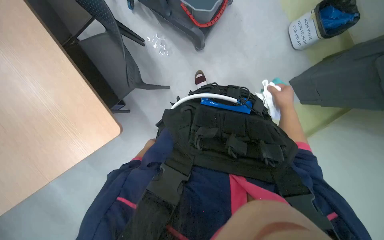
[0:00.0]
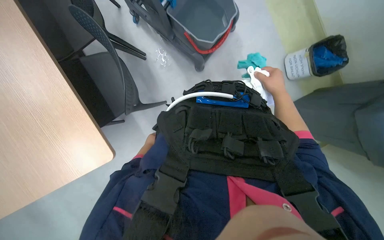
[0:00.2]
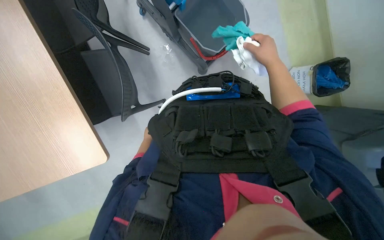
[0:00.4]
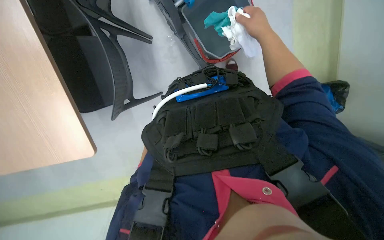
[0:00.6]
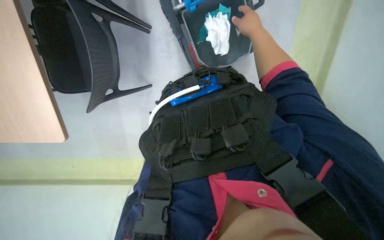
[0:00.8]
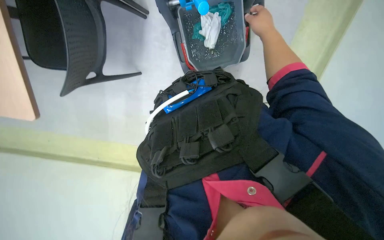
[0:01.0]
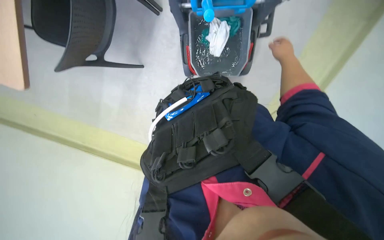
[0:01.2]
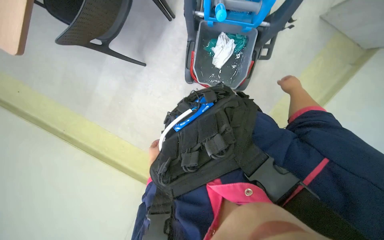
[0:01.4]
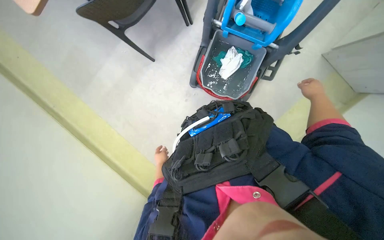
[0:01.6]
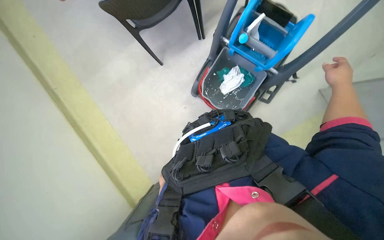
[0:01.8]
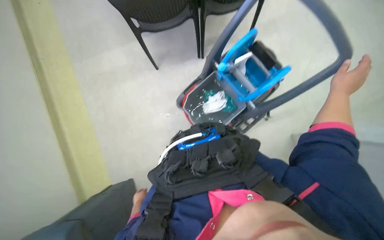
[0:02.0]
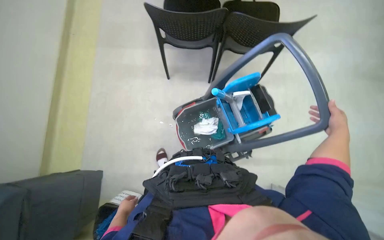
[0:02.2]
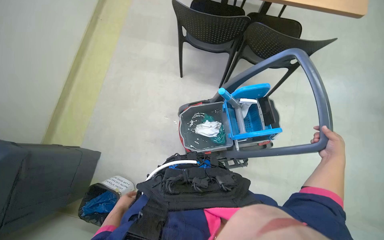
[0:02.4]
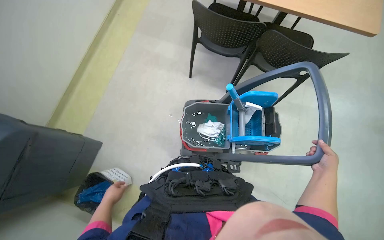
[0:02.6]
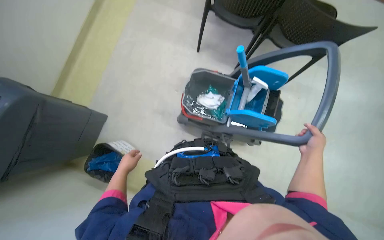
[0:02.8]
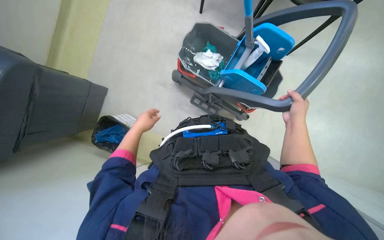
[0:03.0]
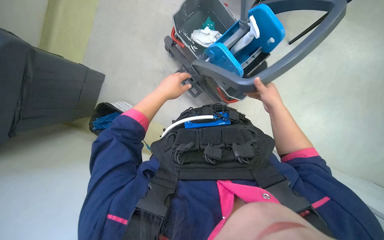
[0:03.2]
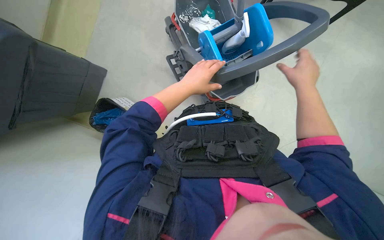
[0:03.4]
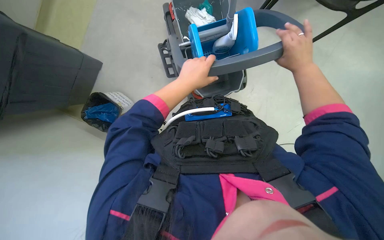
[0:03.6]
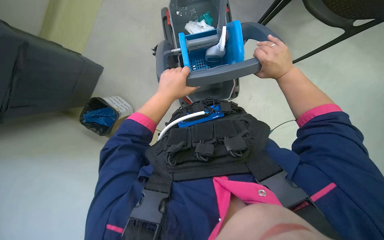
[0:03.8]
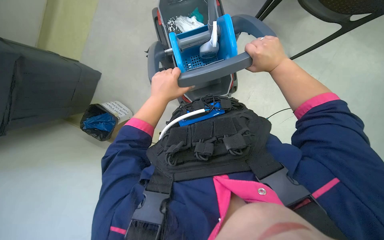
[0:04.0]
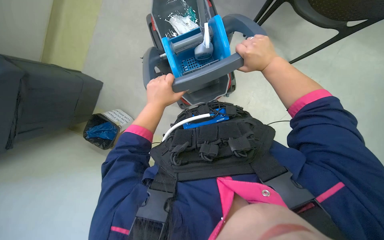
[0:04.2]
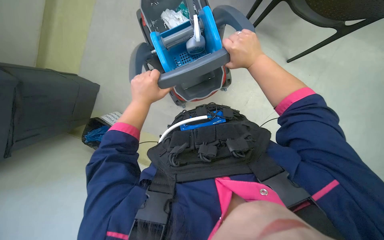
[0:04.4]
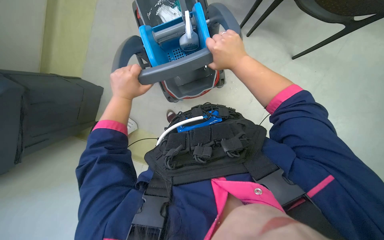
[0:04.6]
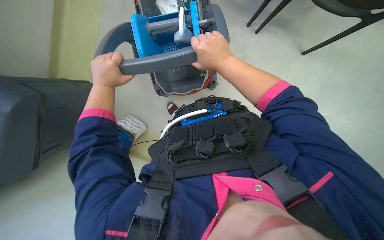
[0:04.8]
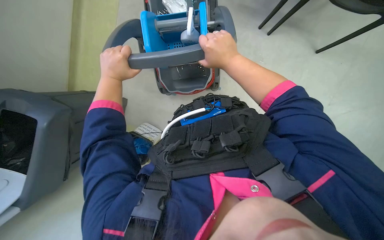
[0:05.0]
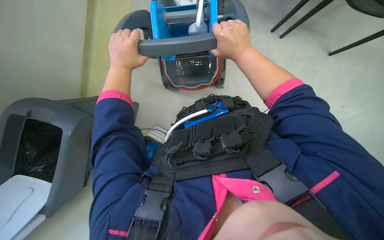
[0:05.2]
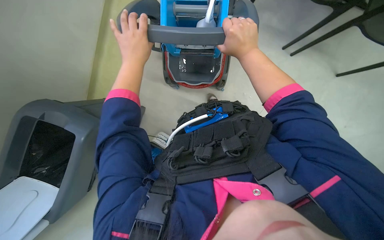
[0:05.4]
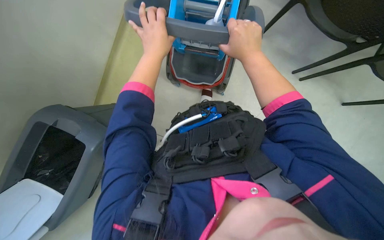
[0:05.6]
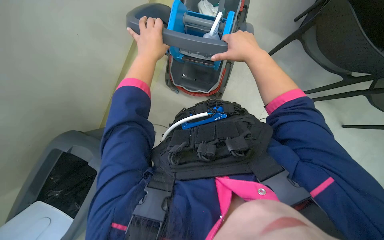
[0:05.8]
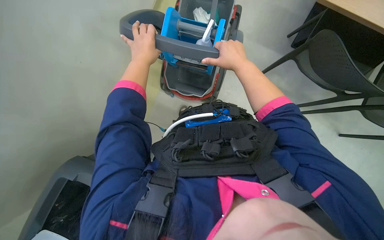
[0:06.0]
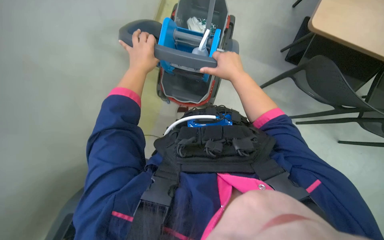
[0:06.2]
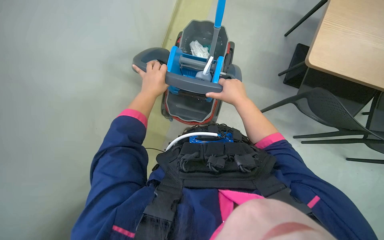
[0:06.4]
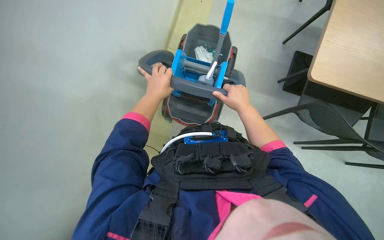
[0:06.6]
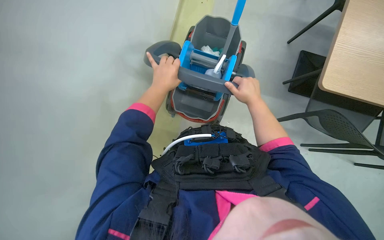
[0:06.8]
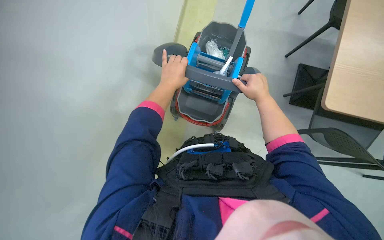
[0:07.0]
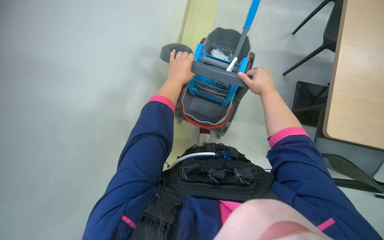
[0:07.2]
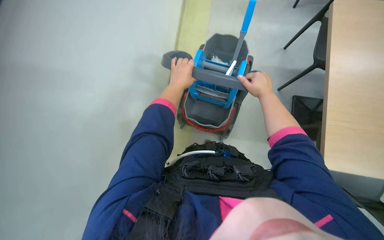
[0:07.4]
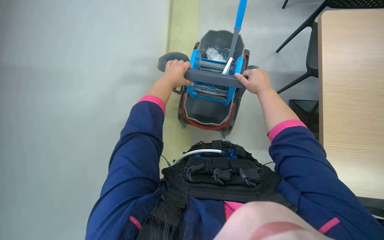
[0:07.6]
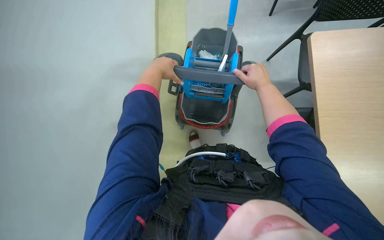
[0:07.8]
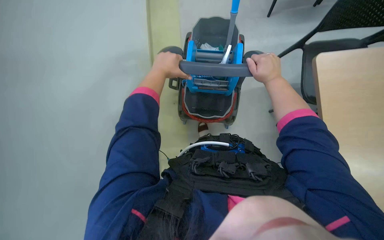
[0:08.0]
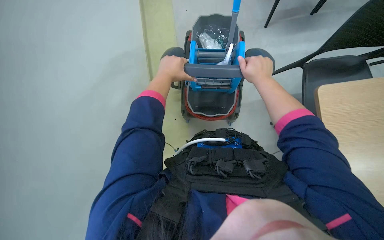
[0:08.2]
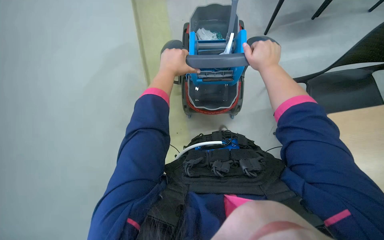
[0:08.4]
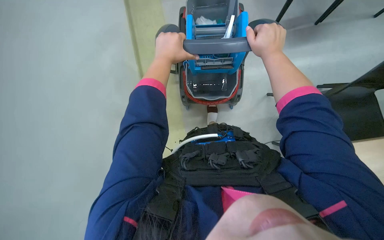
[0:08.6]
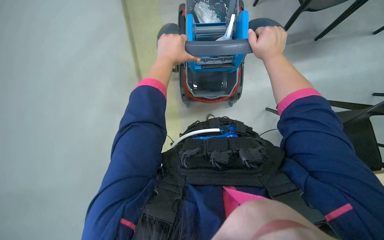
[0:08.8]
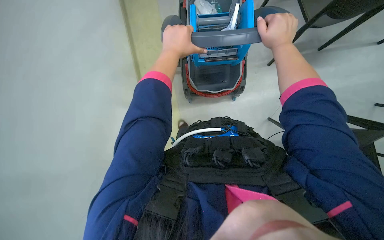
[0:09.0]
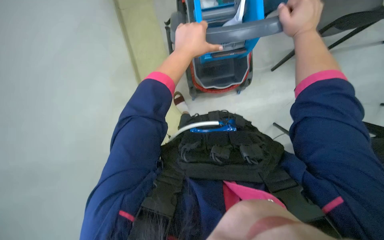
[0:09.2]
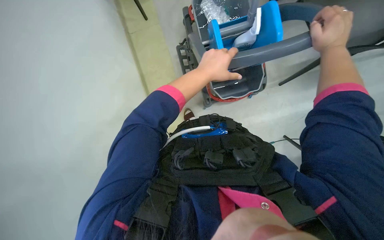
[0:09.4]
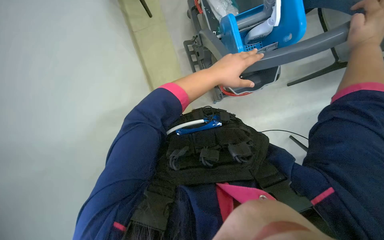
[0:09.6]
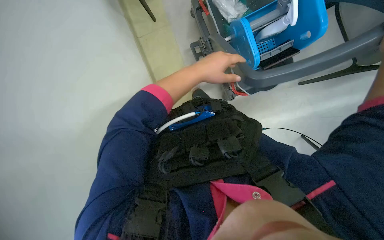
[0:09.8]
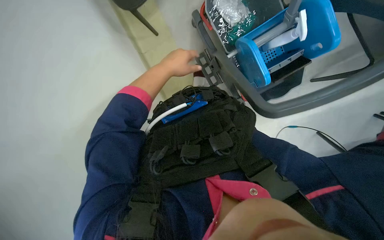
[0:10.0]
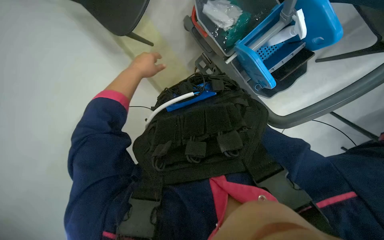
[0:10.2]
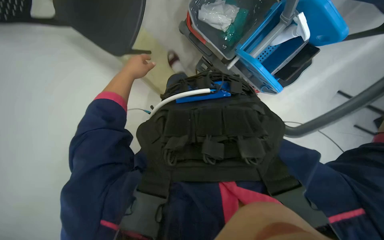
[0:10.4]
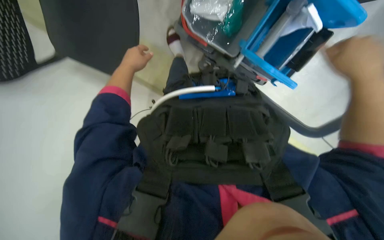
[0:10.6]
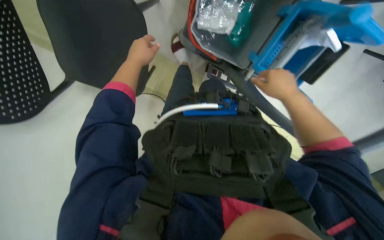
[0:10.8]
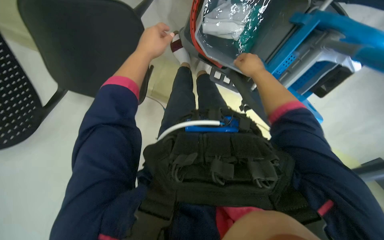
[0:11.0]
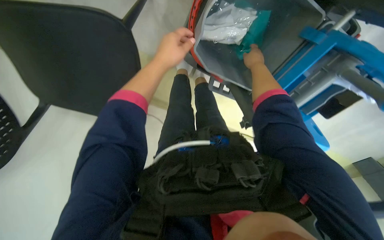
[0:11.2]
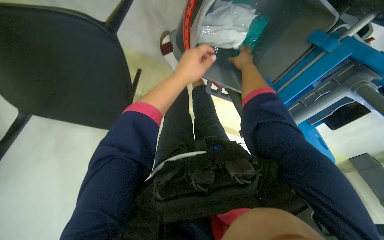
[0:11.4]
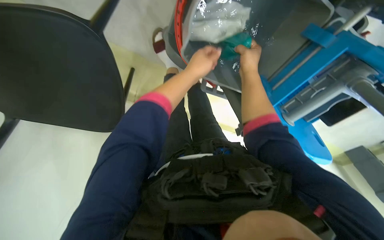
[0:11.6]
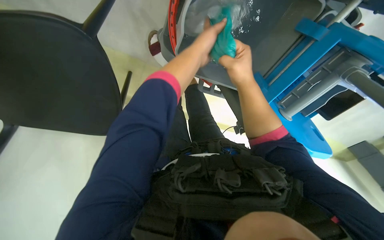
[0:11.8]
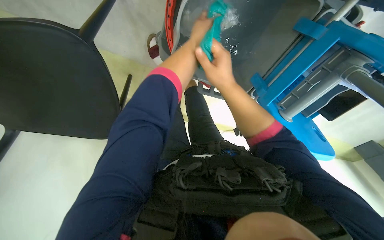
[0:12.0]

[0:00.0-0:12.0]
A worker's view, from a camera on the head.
Job: preparing cleaning supplies.
The whole recording: Preparing mop and cloths in bucket. The worker prepares the mop and rinses cloths in the cleaning bucket.
0.0 to 1.6 s: The view pans to the right by about 25 degrees. The view tips upward by about 25 degrees. The scene turns approximately 65 degrees clockwise in the picture.
1.6 to 3.0 s: The view pans to the right by about 20 degrees. The scene turns about 55 degrees clockwise in the picture.
3.0 to 4.4 s: The left hand goes to the right and returns, roughly 20 cm each way, while the right hand goes roughly 15 cm to the left and up the picture.
4.4 to 6.0 s: The left hand reaches approximately 10 cm to the left, then returns.
6.0 to 7.6 s: The wearer looks some 15 degrees further upward.
7.6 to 9.0 s: The hands stay close to where they were, moving slightly.
9.0 to 10.4 s: The left hand goes about 10 cm farther from the camera.
10.4 to 12.0 s: The left hand goes about 30 cm to the right and up the picture.

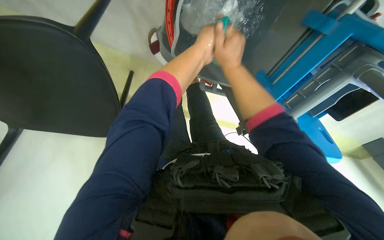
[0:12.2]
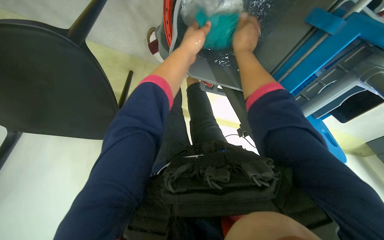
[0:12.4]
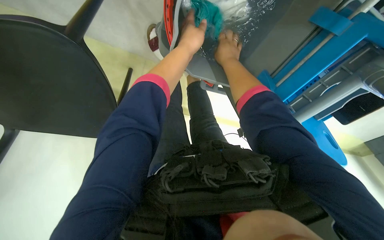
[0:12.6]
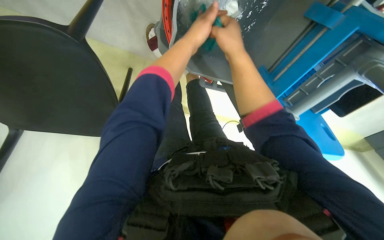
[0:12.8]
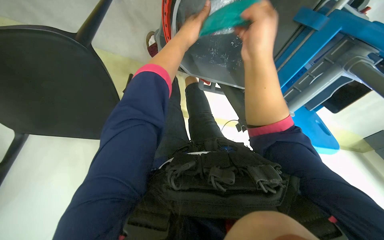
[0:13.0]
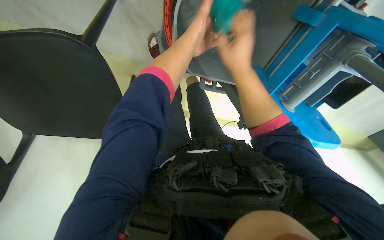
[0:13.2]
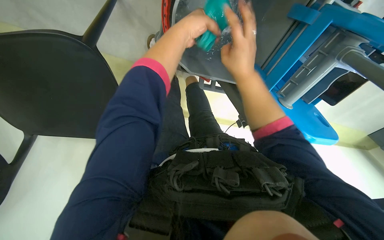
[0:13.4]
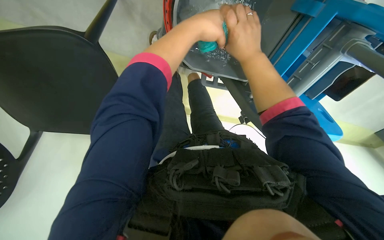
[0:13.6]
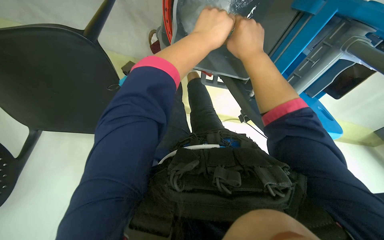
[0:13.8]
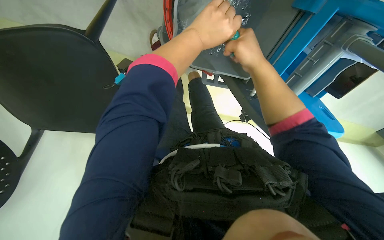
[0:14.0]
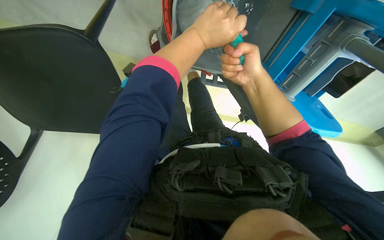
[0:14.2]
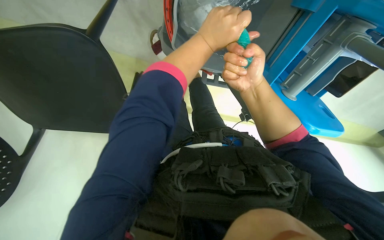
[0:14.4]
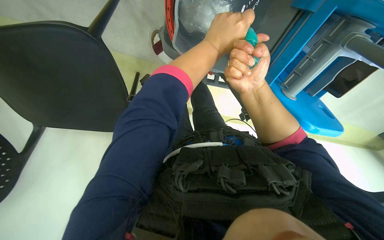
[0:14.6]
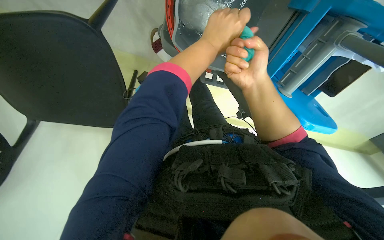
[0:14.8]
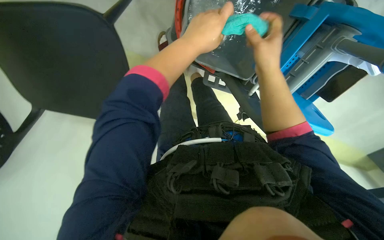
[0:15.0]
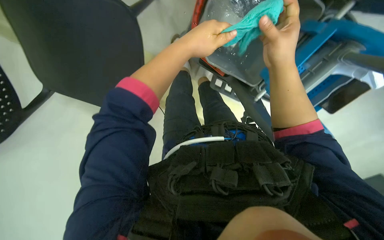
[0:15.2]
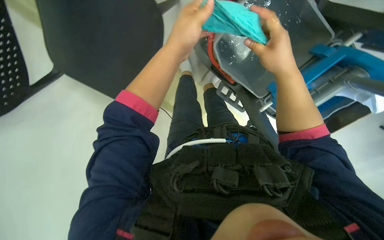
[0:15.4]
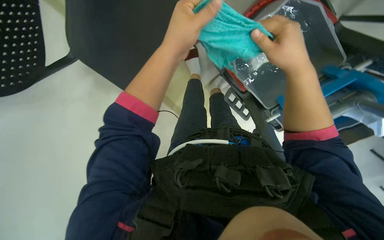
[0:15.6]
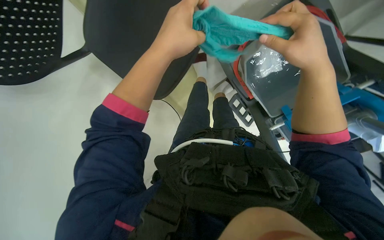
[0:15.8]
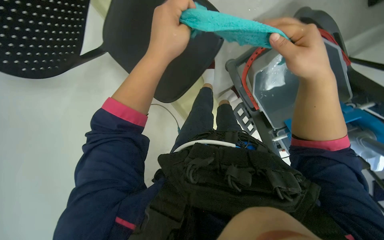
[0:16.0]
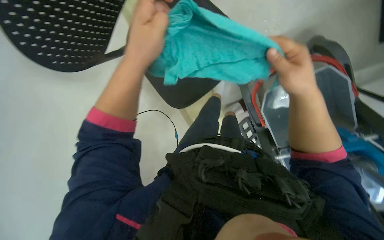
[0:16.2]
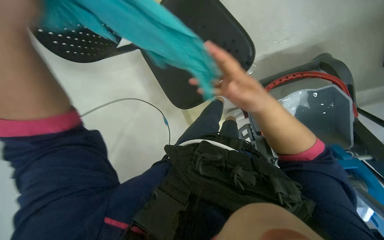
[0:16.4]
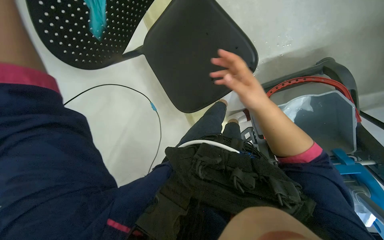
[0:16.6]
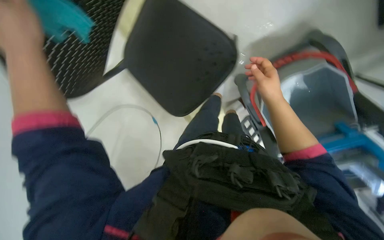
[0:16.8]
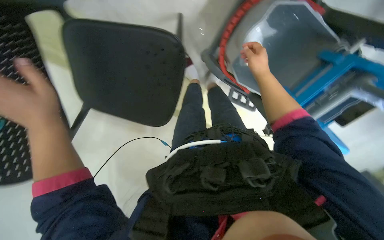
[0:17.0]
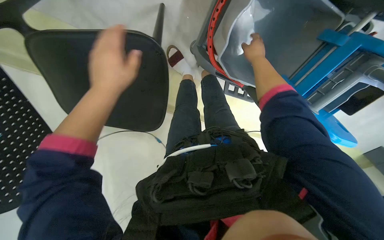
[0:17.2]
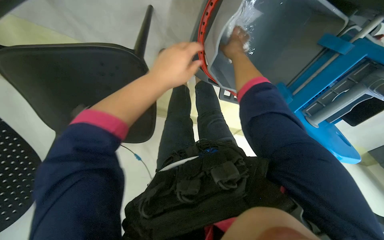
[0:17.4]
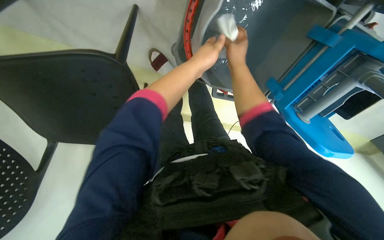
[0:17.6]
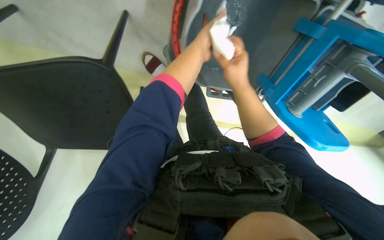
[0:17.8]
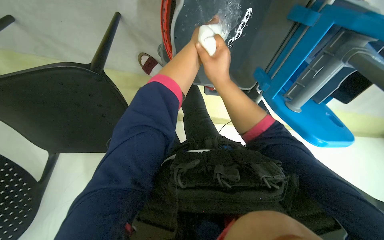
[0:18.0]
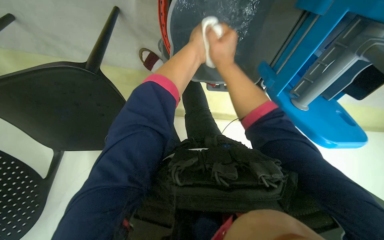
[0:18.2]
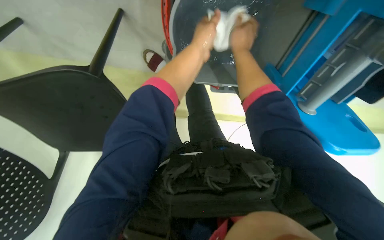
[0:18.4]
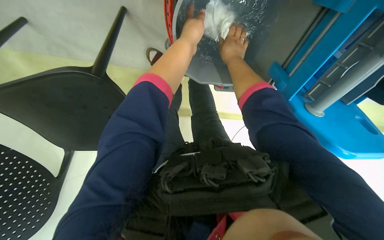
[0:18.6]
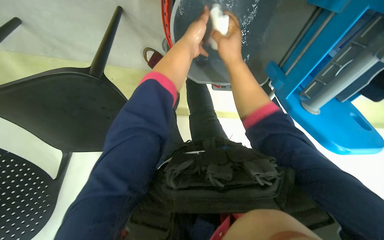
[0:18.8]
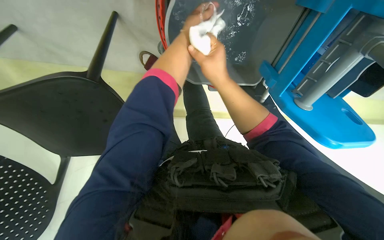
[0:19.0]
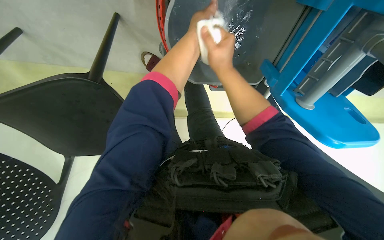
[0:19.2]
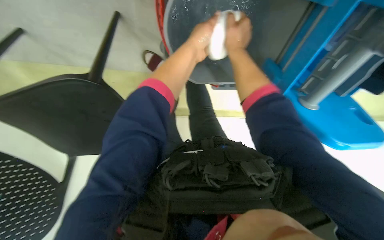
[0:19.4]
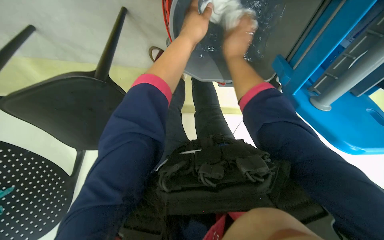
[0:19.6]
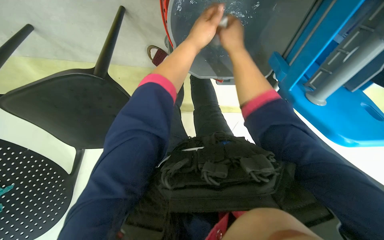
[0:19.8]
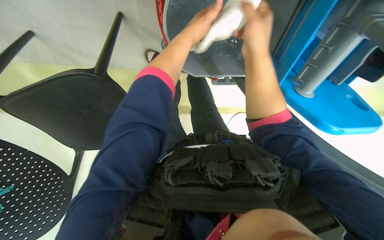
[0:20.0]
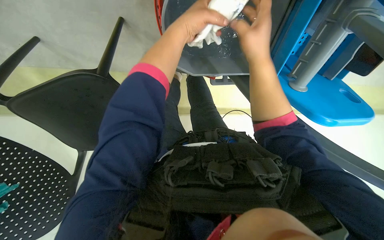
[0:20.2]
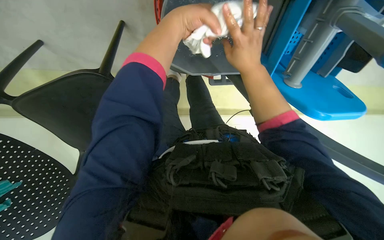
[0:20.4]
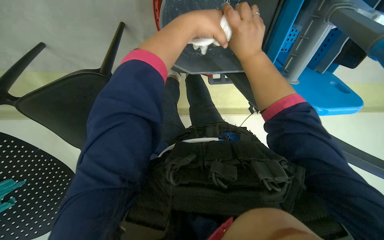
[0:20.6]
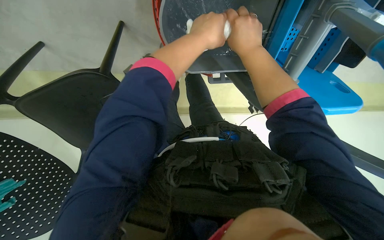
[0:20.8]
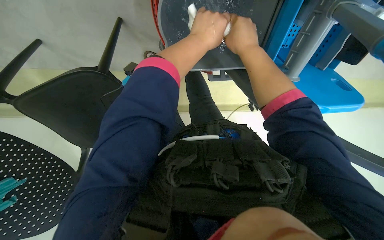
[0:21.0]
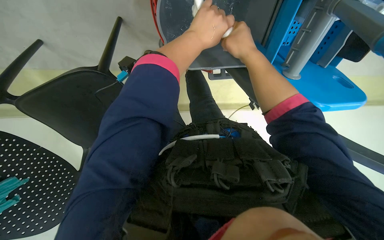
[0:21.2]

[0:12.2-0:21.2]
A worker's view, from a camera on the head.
Job: preparing cleaning supplies.
The whole recording: Preparing mop and cloths in bucket. The worker prepares the mop and rinses cloths in the cleaning bucket.
12.2 to 13.8 s: The right hand goes nearer to the camera and returns, approximately 10 cm each way.
15.2 to 16.6 s: Everything in view rotates some 40 degrees clockwise. The right hand moves to the left, approximately 30 cm.
16.6 to 18.2 s: The right hand is displaced farther from the camera and up the picture by approximately 25 cm.
19.8 to 21.2 s: The two hands go approximately 15 cm nearer to the camera.
